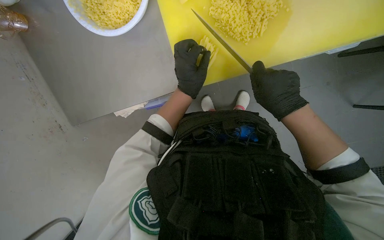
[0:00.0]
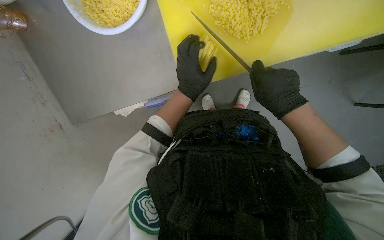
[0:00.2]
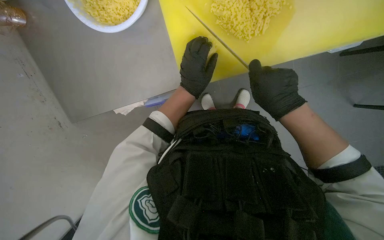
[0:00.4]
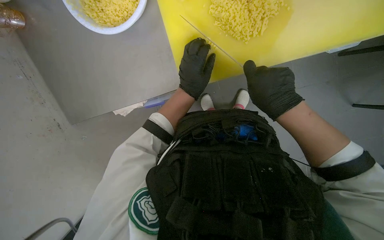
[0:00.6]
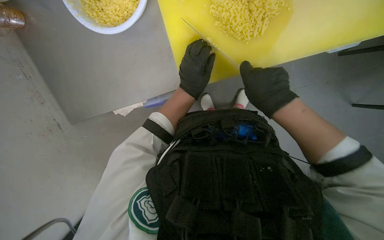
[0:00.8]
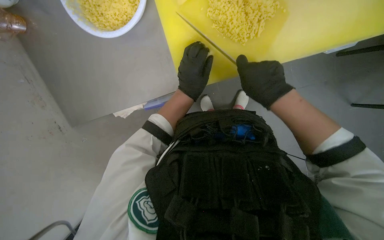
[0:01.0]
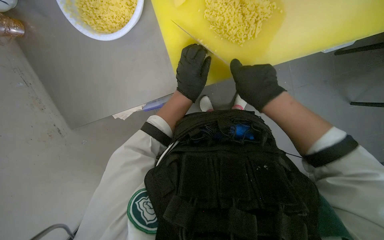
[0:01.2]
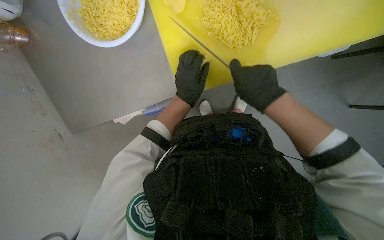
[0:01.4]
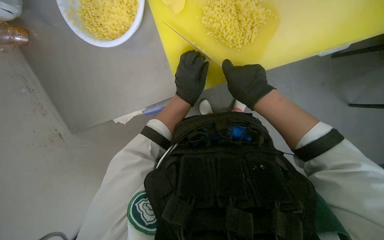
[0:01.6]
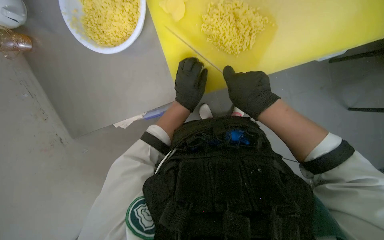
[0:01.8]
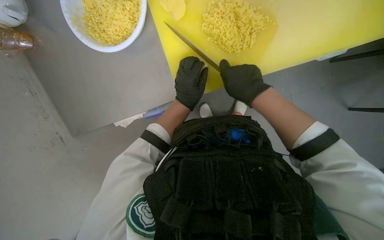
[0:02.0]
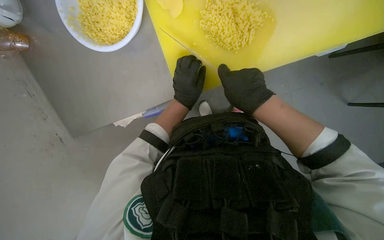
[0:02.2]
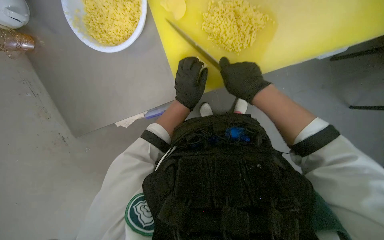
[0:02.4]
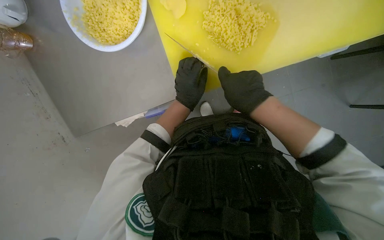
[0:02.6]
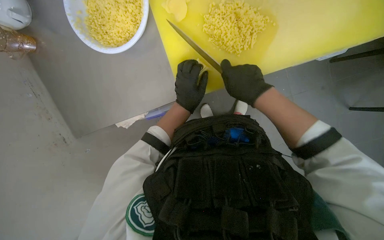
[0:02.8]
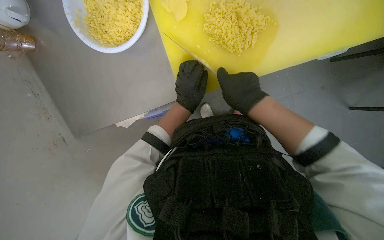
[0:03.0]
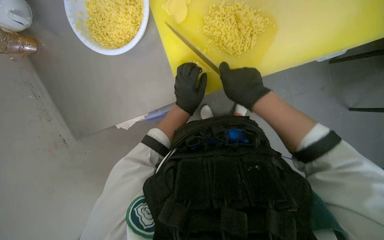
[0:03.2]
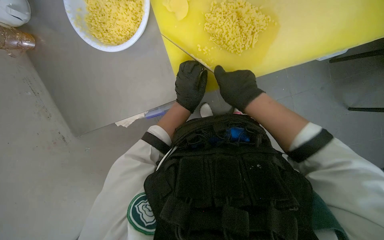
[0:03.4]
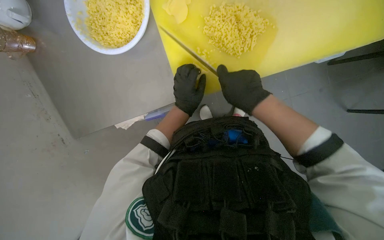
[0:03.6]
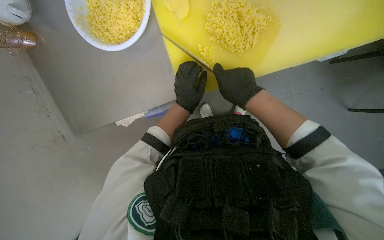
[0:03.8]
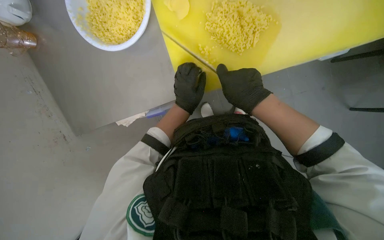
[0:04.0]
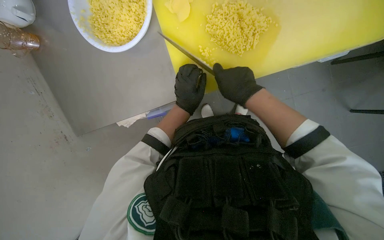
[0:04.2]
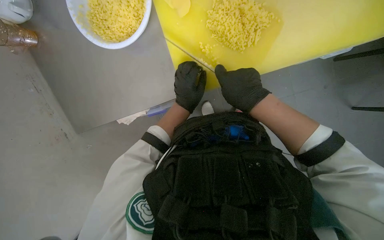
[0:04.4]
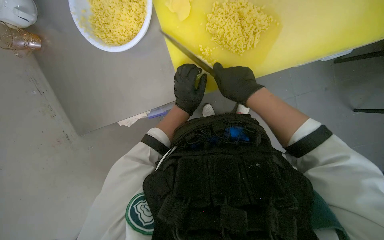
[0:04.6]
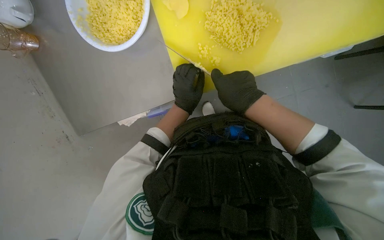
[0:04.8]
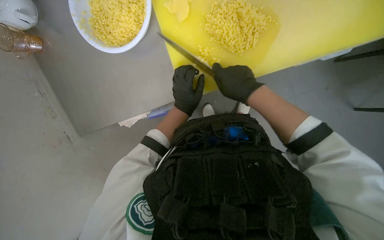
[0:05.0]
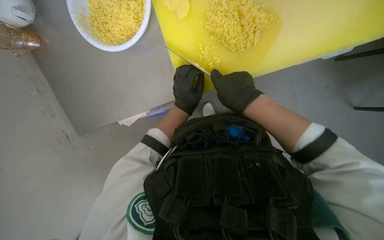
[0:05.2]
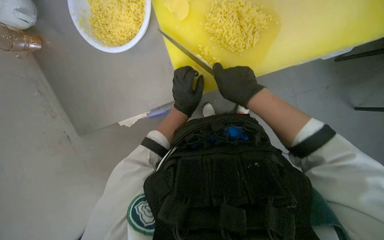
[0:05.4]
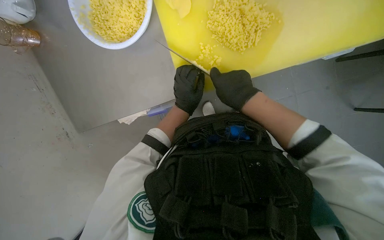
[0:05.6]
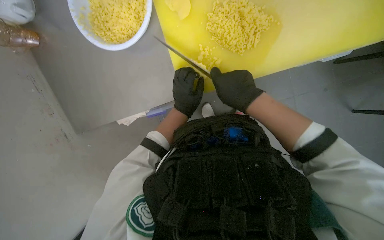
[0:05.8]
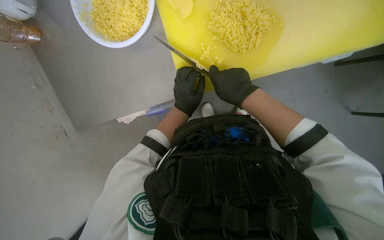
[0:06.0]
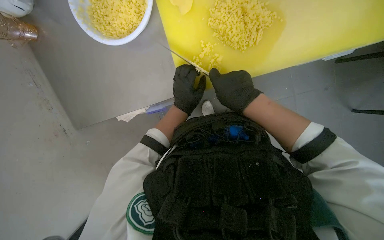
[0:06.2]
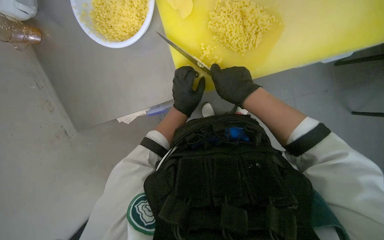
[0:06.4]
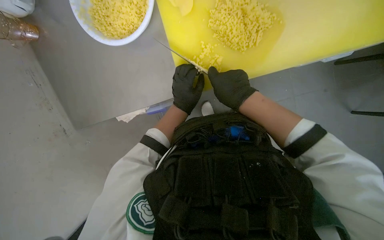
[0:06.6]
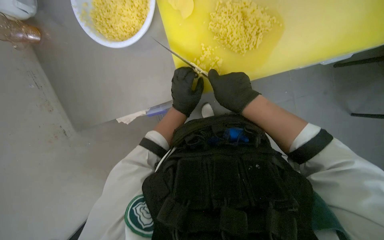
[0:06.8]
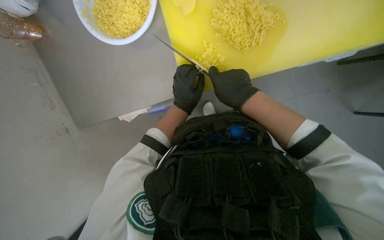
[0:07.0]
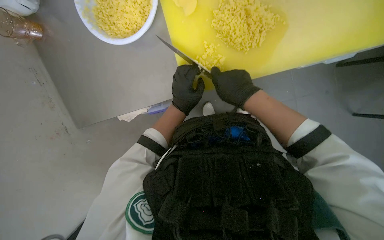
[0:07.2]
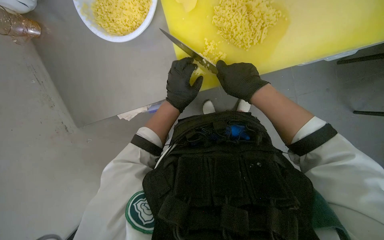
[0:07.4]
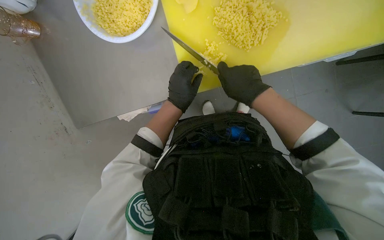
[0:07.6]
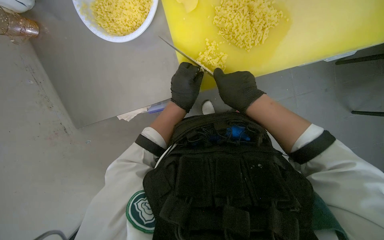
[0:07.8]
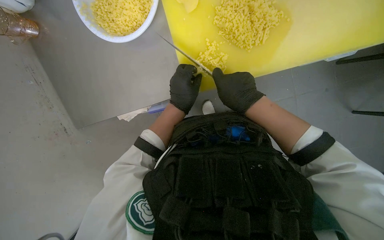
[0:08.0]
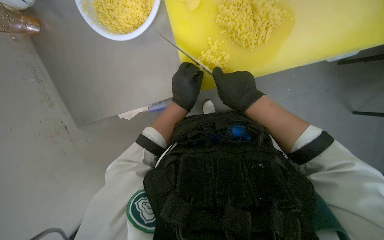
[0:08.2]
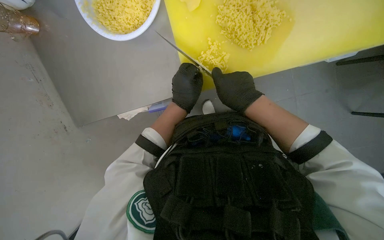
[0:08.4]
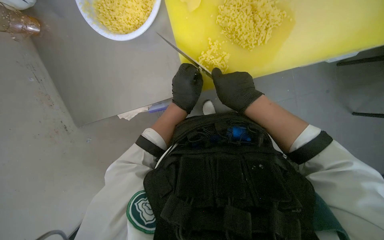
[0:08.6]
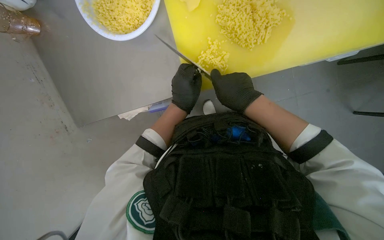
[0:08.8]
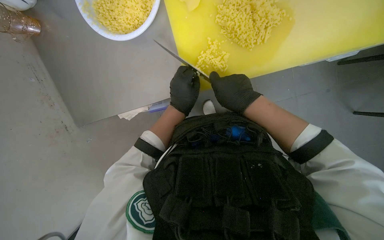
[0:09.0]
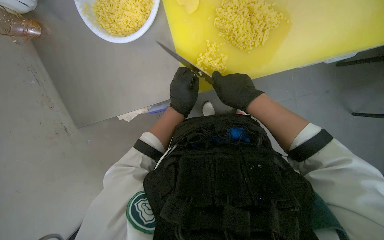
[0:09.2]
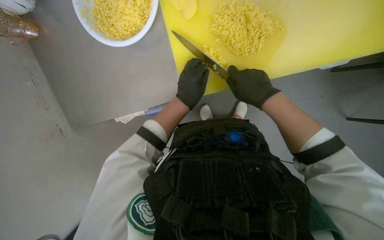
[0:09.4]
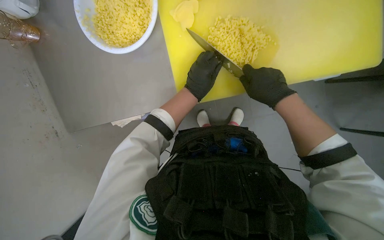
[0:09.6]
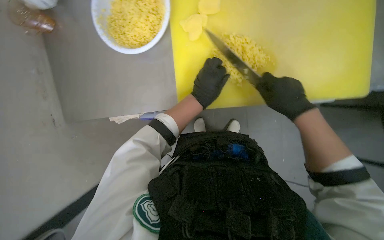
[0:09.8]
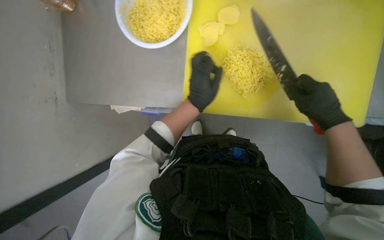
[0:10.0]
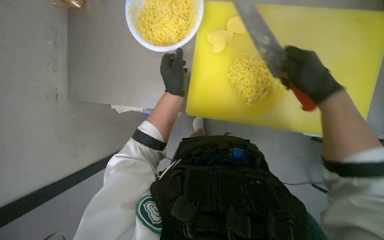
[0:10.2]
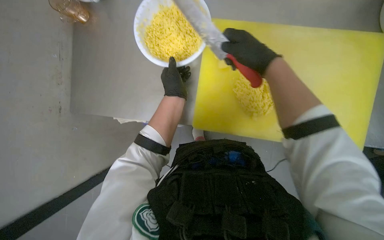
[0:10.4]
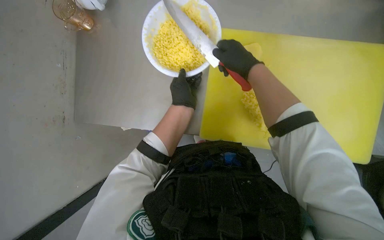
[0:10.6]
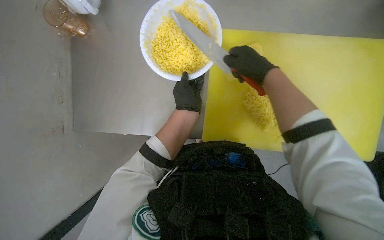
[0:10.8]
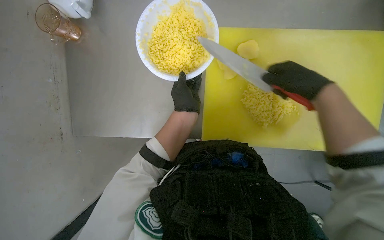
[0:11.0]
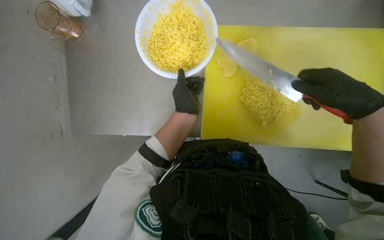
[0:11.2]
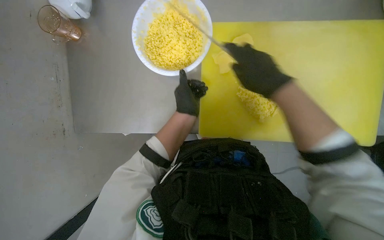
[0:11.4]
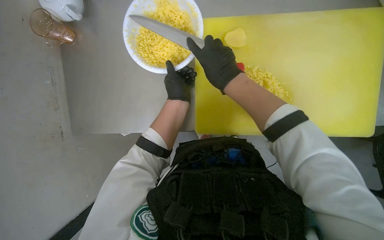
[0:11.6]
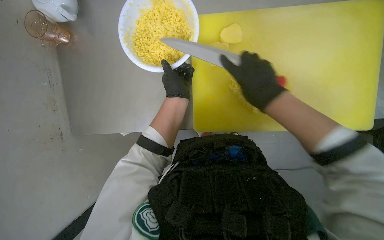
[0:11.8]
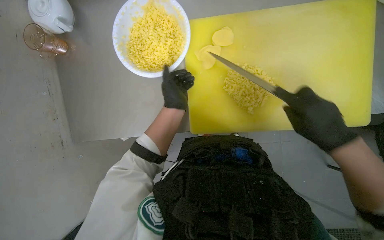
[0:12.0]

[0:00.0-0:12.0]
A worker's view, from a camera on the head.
Job: preparing food.
The whole recording: Slicing and dicing potatoes. The worker slices and dices potatoes on a yellow cutting board, then transfers them to a white bowl.
0:00.0 to 0:06.0: The hands are busy where they are.
0:06.0 to 0:09.0: The hands work in one place, with small movements.
0:09.0 to 0:10.4: The wearer looks roughly 15 degrees further upward. The right hand heads up the picture, covering some 20 cm, and goes to the right and returns, some 20 cm each way. Meanwhile the left hand travels up the picture by some 10 cm.
0:10.4 to 0:12.0: The right hand swings left and right, approximately 20 cm each way, with 2 reversals.

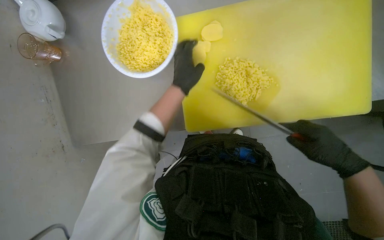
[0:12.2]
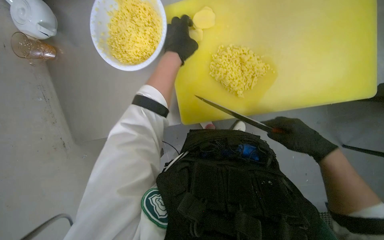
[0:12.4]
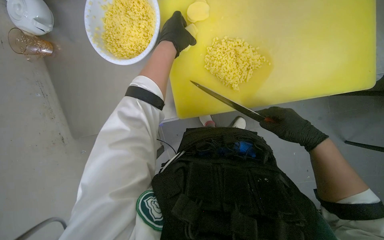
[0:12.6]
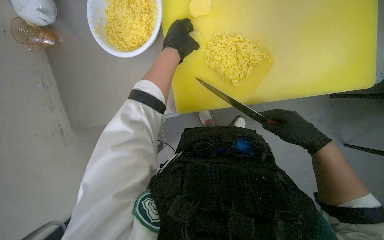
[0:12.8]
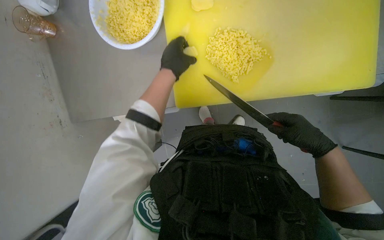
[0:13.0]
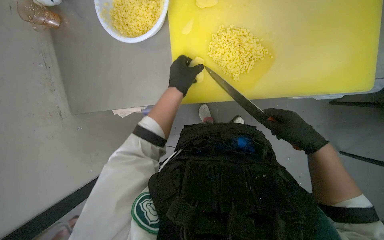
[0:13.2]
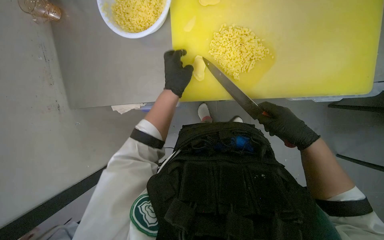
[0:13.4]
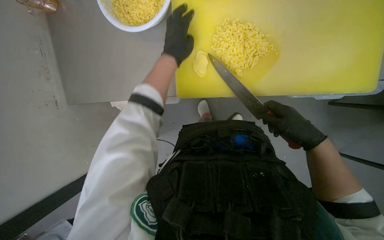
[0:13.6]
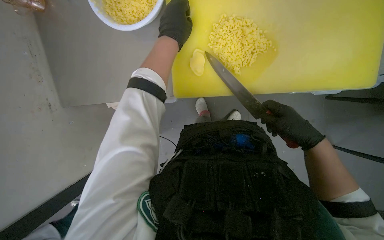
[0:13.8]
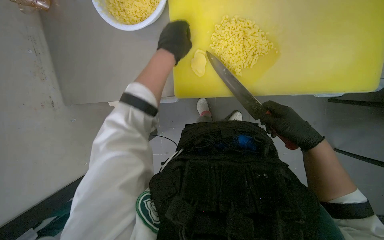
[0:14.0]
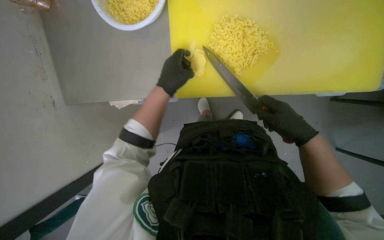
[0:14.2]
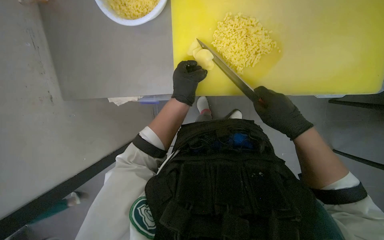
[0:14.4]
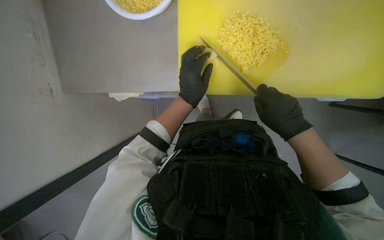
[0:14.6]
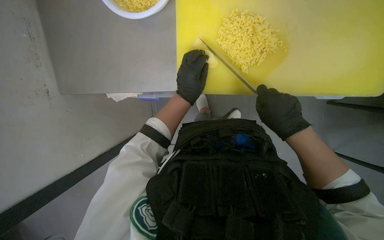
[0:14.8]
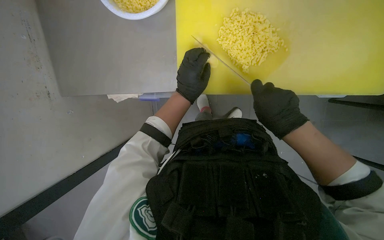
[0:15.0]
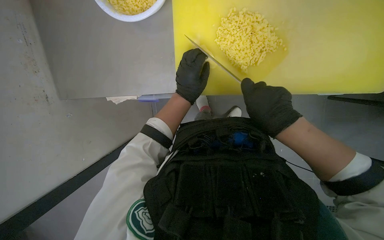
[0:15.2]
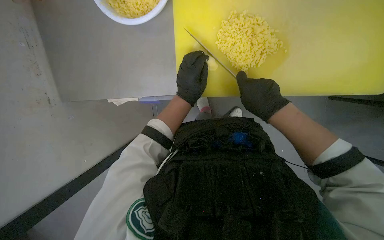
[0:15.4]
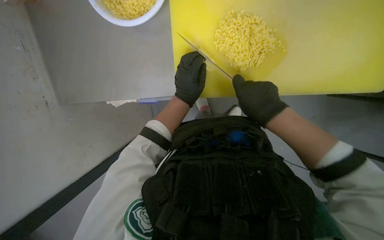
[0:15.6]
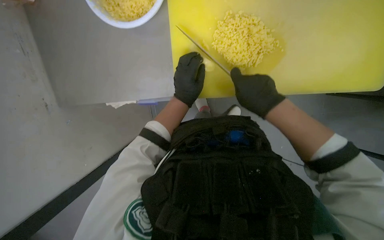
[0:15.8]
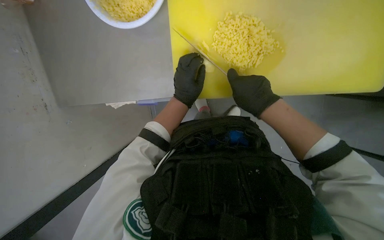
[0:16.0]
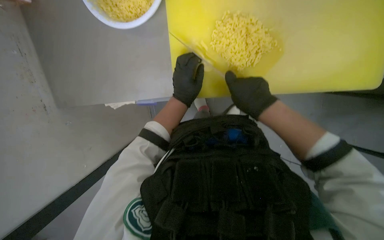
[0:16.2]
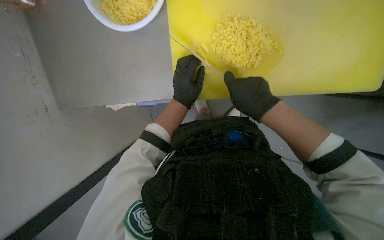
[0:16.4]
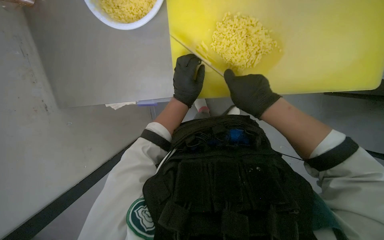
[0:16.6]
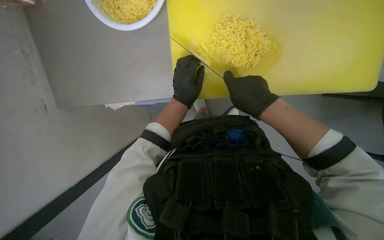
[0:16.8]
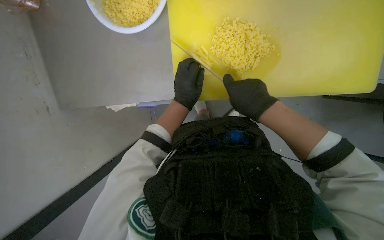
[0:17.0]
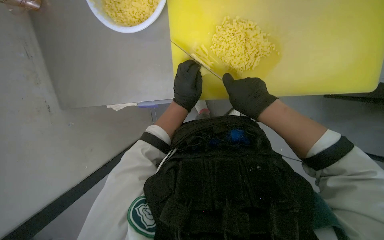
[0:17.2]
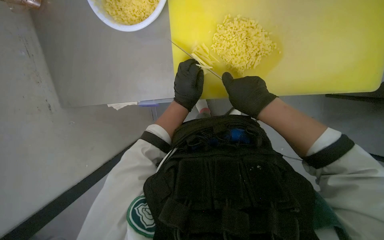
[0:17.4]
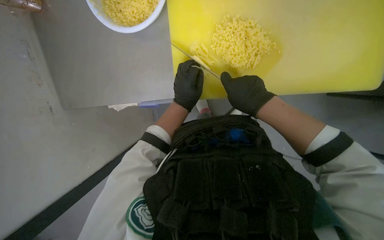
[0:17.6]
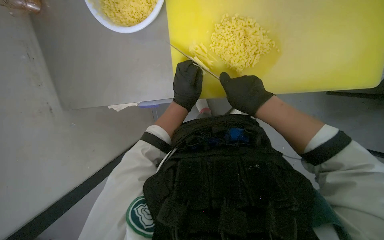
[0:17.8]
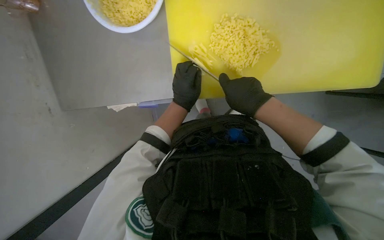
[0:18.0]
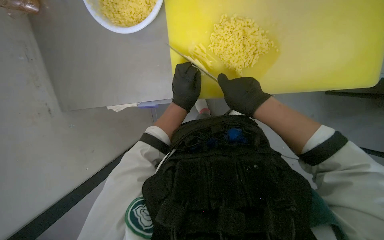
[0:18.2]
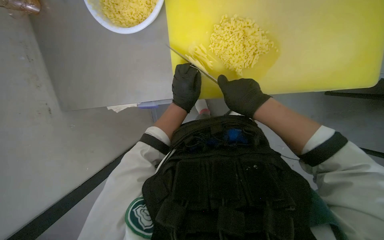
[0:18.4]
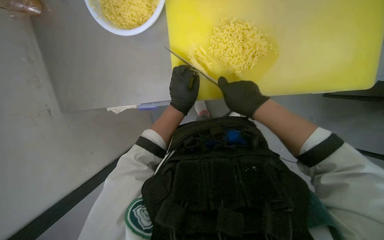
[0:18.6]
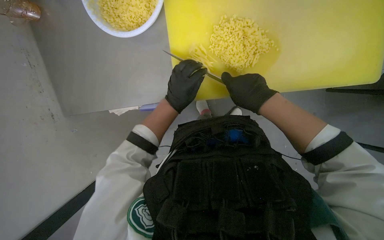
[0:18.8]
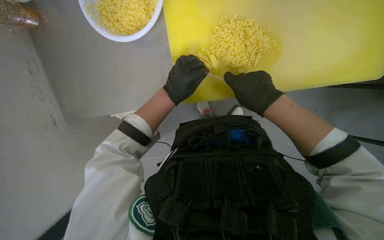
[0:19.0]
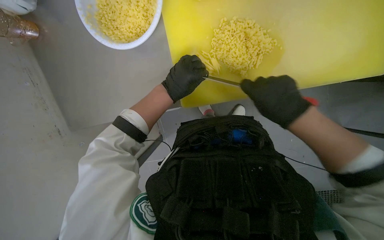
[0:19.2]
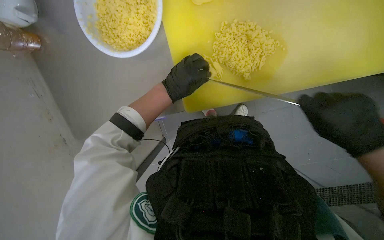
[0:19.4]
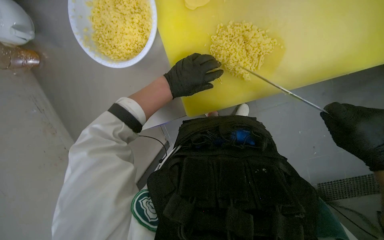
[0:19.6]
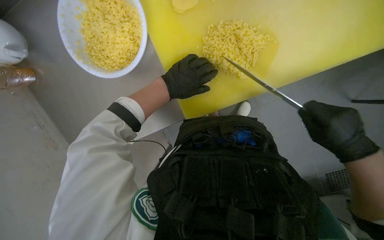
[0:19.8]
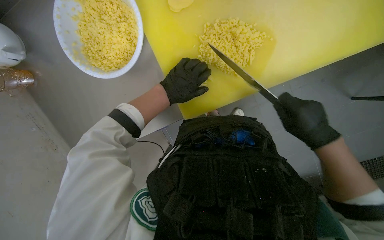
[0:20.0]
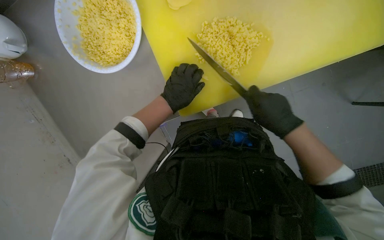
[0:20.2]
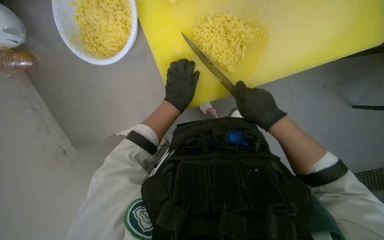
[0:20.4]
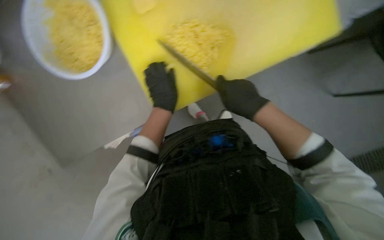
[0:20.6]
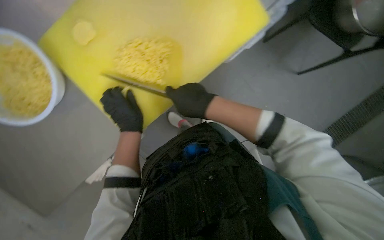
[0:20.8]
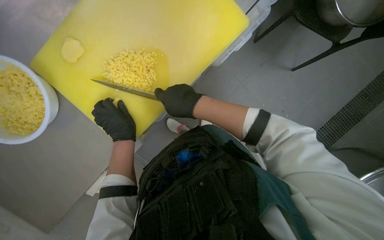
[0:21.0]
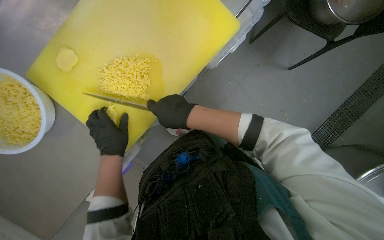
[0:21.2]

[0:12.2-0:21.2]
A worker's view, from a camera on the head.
Job: preparing food.
The whole recording: Slicing and dicing potatoes. The worker slices and dices potatoes on a yellow cutting board, then transfers them to a white bowl.
0:13.8 to 0:15.2: The right hand moves to the left, about 10 cm; the left hand travels down the picture and farther from the camera by roughly 15 cm.
0:15.2 to 0:18.2: The hands stay close to where they were, moving slightly.
0:18.2 to 0:19.8: The right hand shifts approximately 20 cm down the picture and to the right.
0:19.8 to 0:21.2: Everything in view rotates some 25 degrees counterclockwise.
